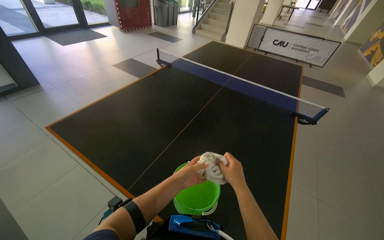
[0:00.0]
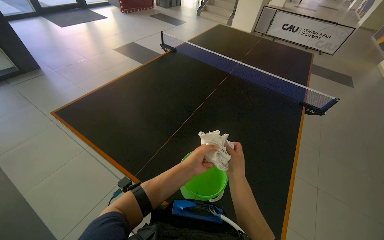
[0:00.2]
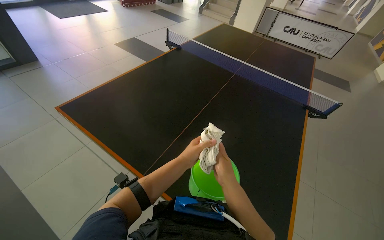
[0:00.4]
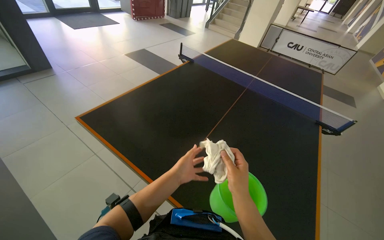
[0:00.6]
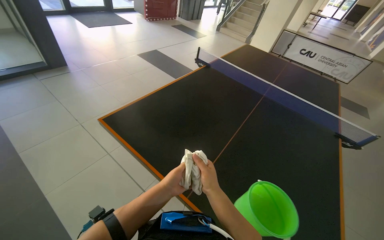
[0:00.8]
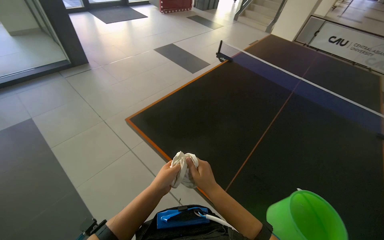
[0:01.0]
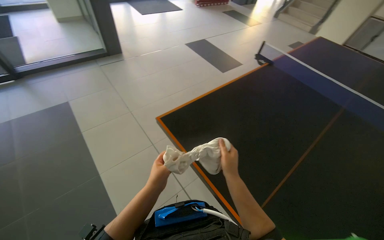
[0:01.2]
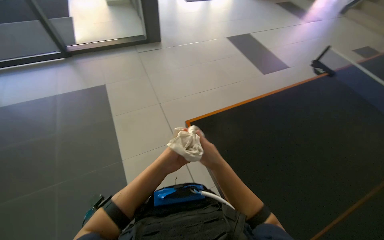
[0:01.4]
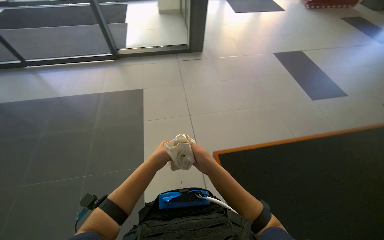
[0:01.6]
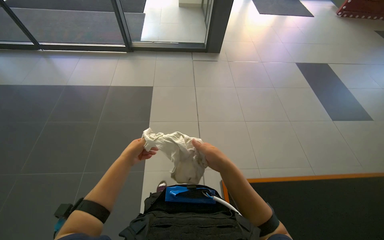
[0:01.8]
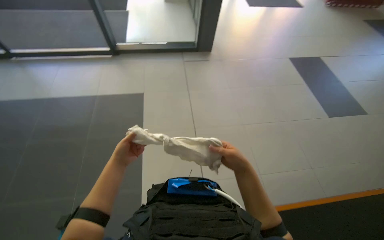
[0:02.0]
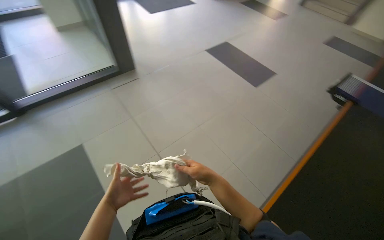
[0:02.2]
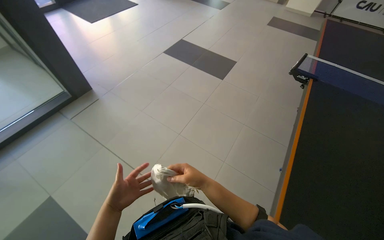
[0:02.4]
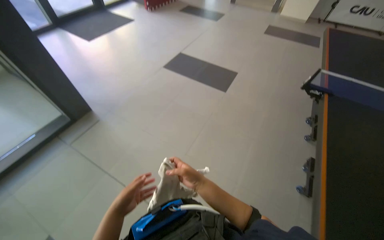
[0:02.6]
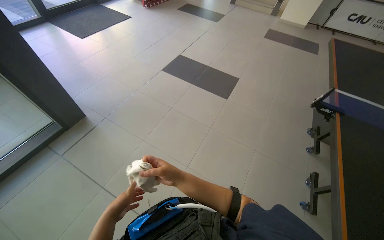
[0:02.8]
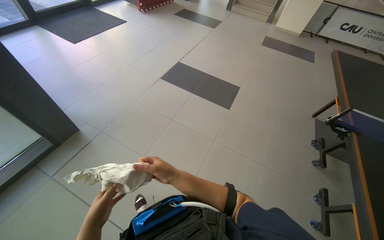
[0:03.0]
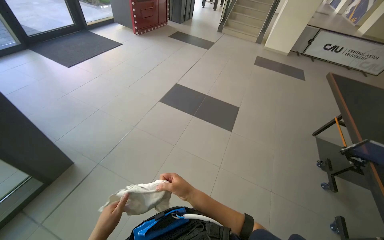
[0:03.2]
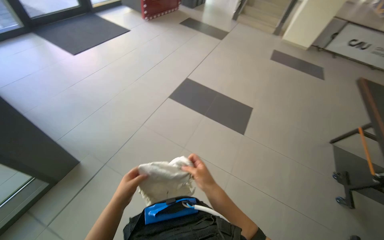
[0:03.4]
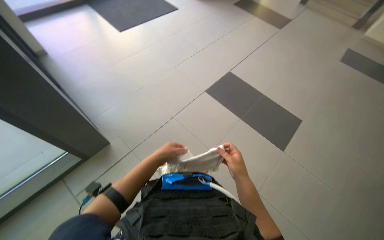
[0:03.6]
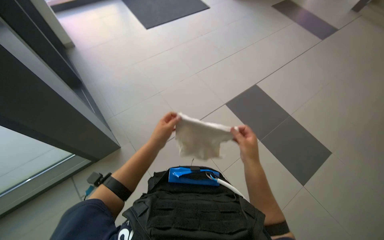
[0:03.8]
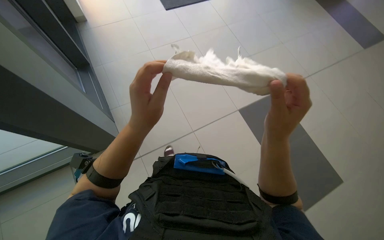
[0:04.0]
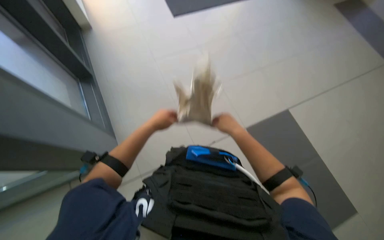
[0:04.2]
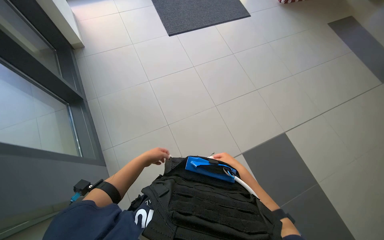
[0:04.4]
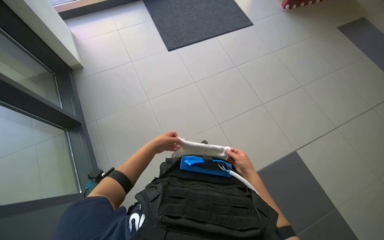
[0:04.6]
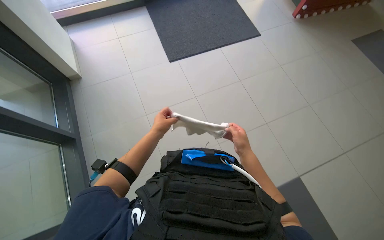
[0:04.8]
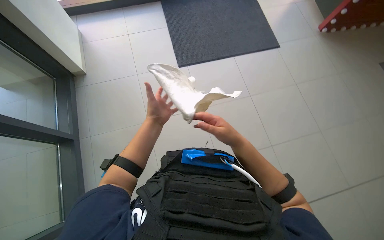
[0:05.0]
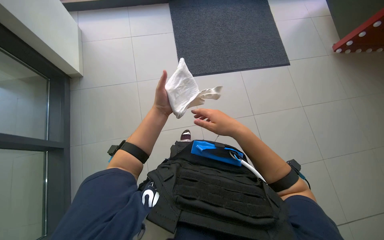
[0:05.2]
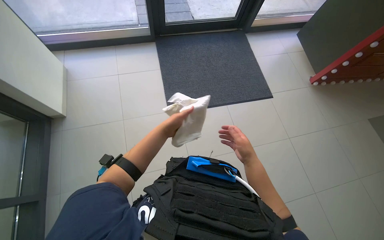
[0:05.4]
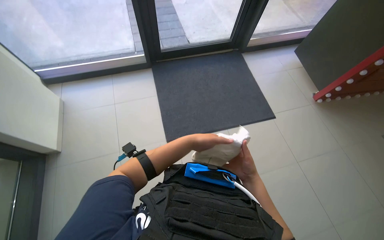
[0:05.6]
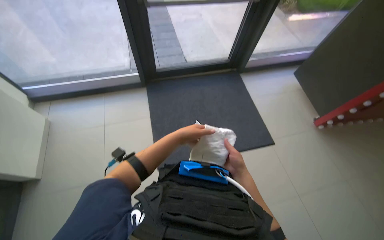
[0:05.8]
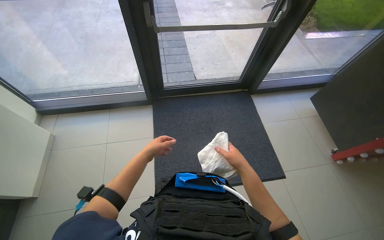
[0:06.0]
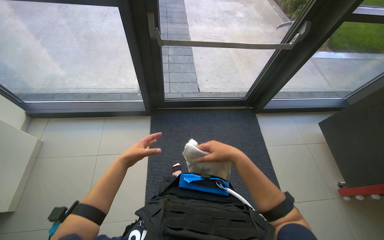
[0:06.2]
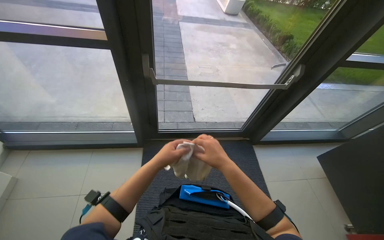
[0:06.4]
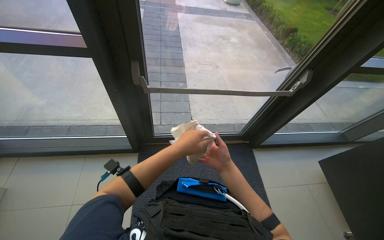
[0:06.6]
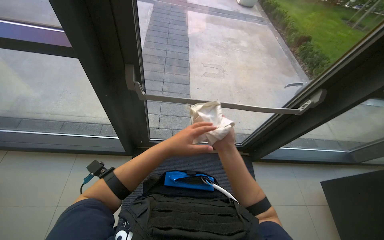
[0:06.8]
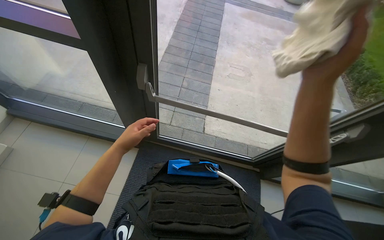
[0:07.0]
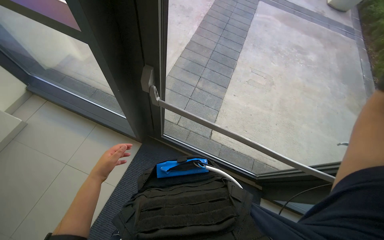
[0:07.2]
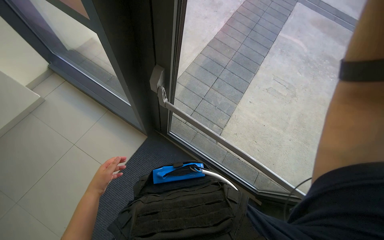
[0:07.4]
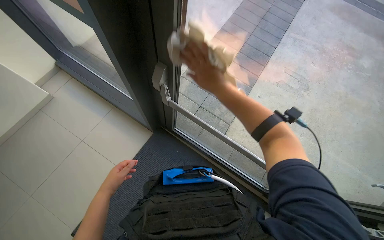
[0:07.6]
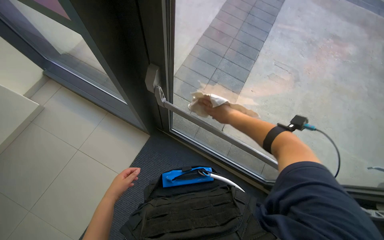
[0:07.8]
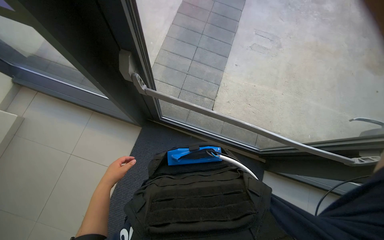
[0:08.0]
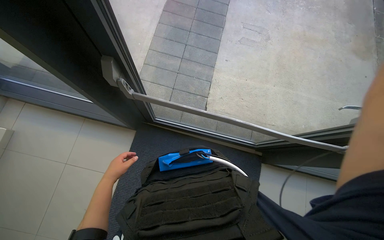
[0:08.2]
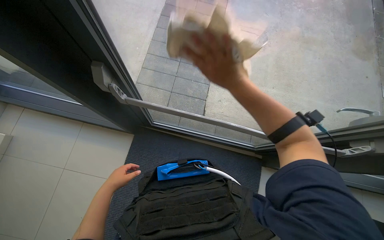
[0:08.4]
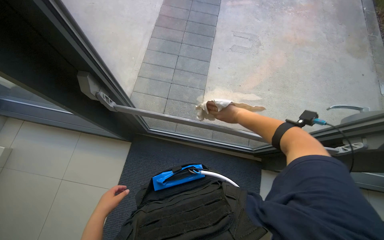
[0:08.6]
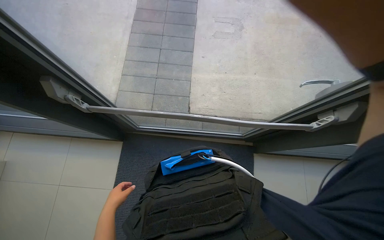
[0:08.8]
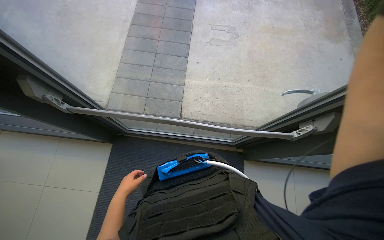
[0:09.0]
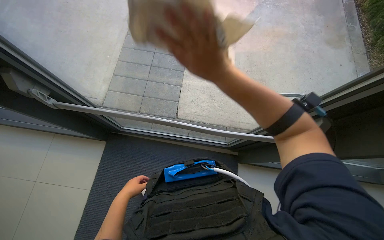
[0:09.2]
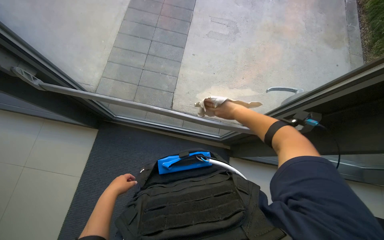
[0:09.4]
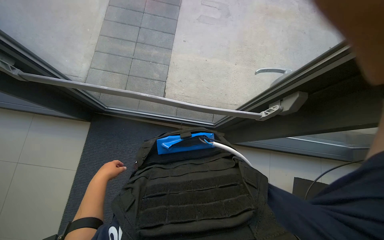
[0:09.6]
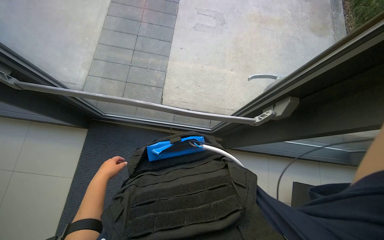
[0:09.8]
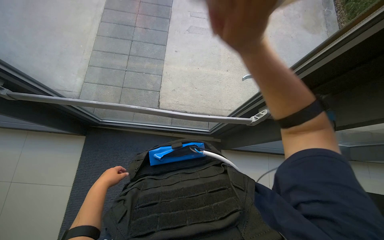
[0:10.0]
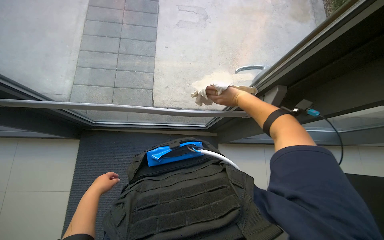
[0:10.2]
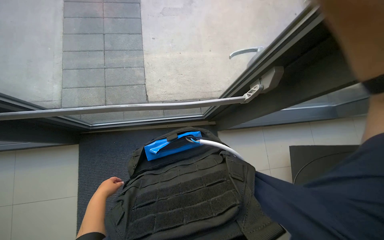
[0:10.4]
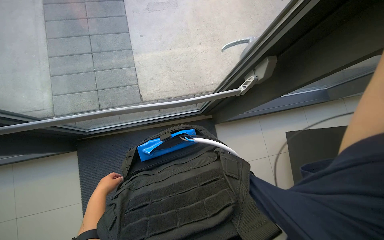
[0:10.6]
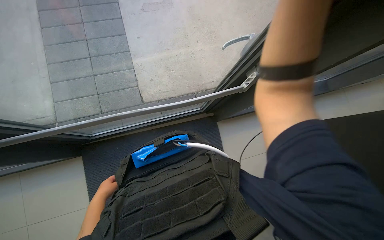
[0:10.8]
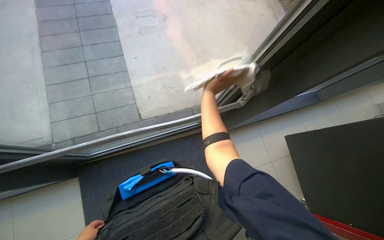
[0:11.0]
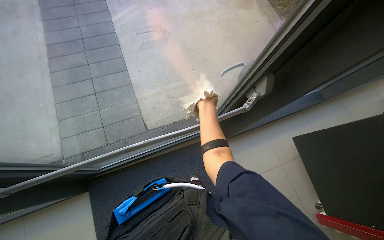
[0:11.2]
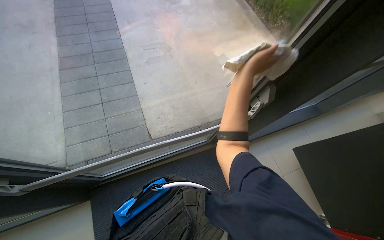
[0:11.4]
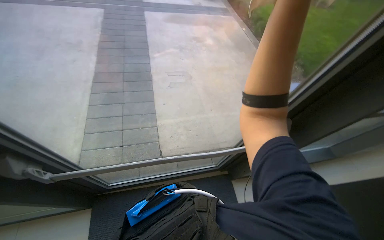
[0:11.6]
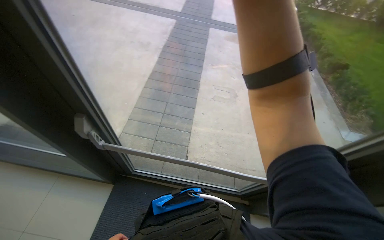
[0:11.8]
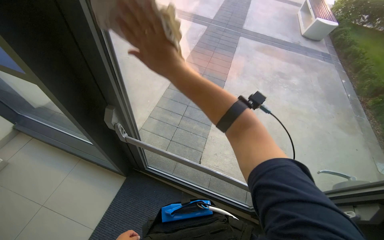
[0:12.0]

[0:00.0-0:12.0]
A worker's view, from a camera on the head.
Job: preparing cleaning supplies.
The whole recording: Preparing cleaning supplies. The worker gathers cleaning cloths, fills a bucket with water and cleaning solutions, and prepares the mop.
0:00.0 to 0:01.6: The camera travels some 70 cm. The wearer's head swings approximately 50 degrees to the left.
0:01.6 to 0:03.0: The camera travels approximately 90 cm. The head rotates some 35 degrees to the right.
0:03.0 to 0:04.4: The wearer moves some 80 cm. The head rotates about 25 degrees to the left.
0:04.4 to 0:06.0: The wearer moves some 60 cm. The wearer looks roughly 15 degrees further upward.
0:06.0 to 0:07.6: The head travels approximately 1 m. The wearer looks about 45 degrees further to the left.
0:07.6 to 0:09.0: The scene turns some 25 degrees counterclockwise in the picture.
0:10.4 to 0:12.0: The wearer's head swings some 30 degrees to the left. The view tilts roughly 25 degrees upward.

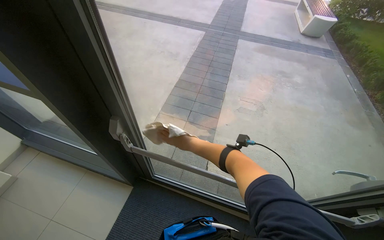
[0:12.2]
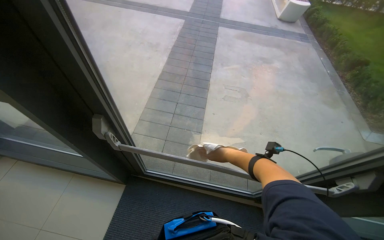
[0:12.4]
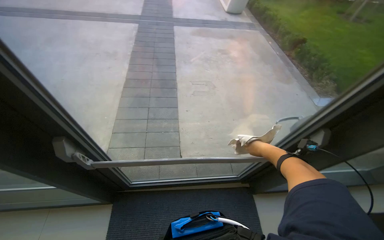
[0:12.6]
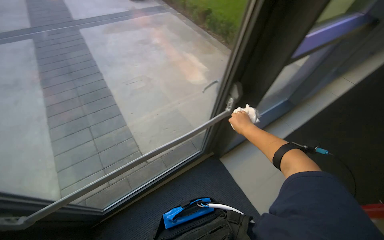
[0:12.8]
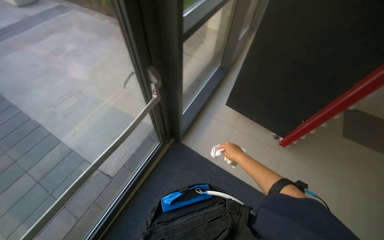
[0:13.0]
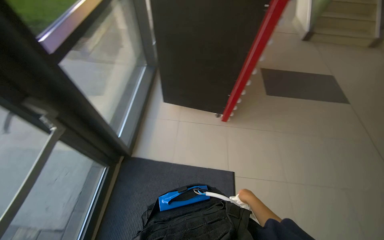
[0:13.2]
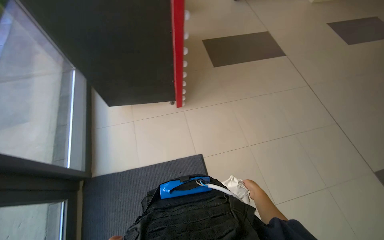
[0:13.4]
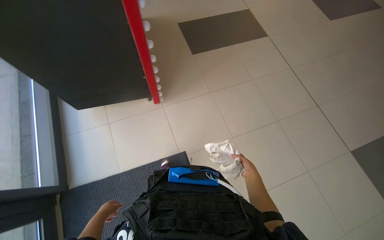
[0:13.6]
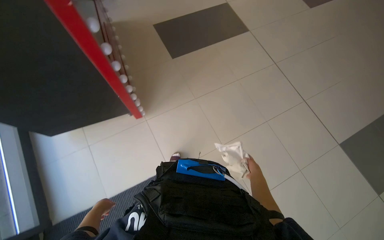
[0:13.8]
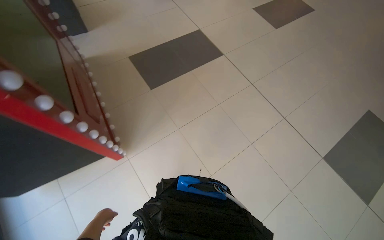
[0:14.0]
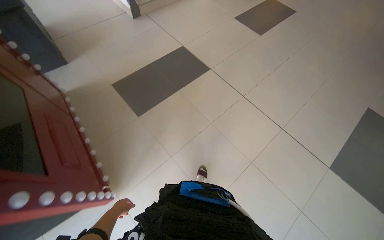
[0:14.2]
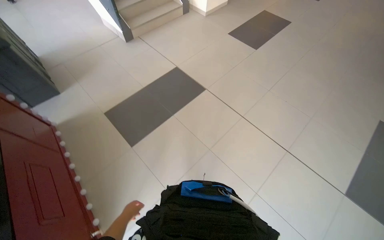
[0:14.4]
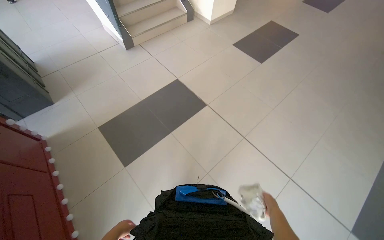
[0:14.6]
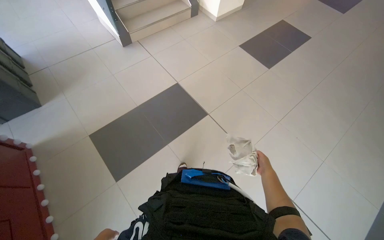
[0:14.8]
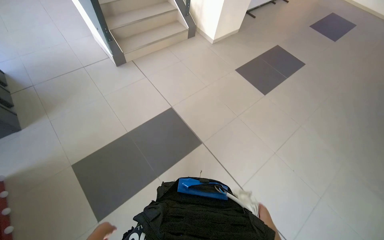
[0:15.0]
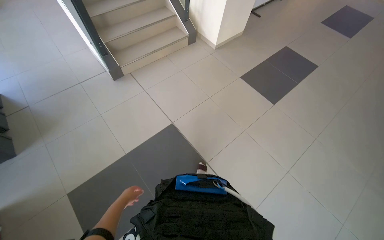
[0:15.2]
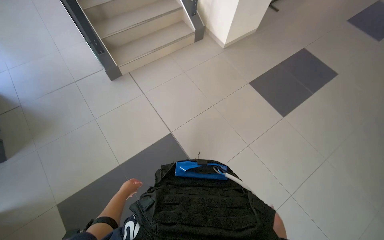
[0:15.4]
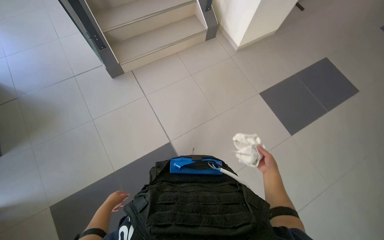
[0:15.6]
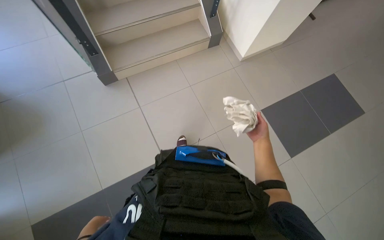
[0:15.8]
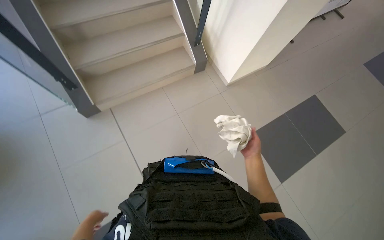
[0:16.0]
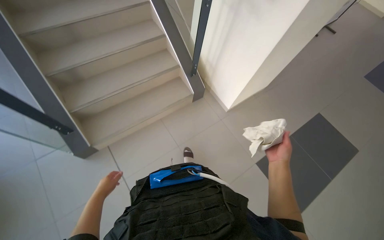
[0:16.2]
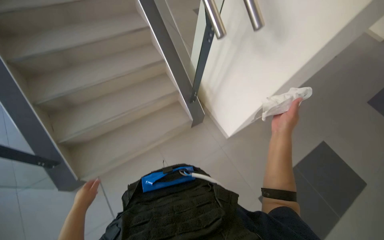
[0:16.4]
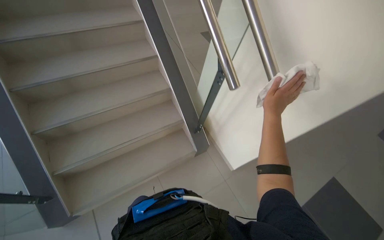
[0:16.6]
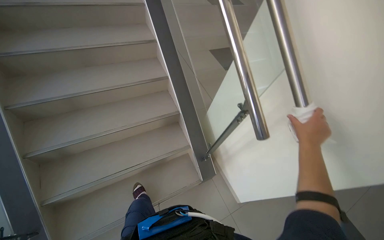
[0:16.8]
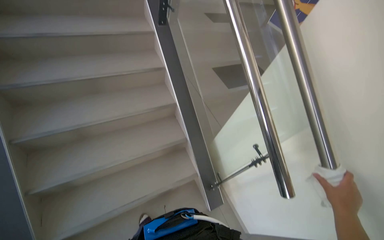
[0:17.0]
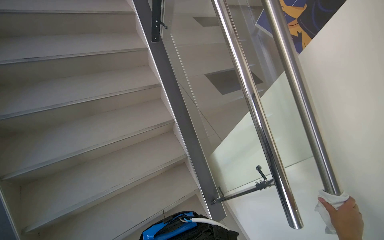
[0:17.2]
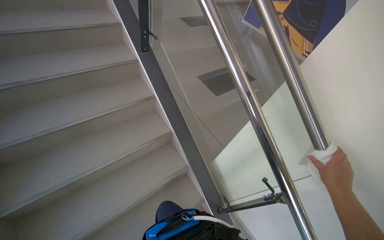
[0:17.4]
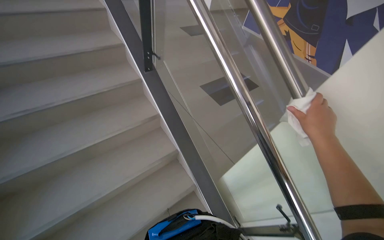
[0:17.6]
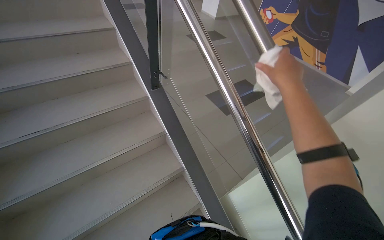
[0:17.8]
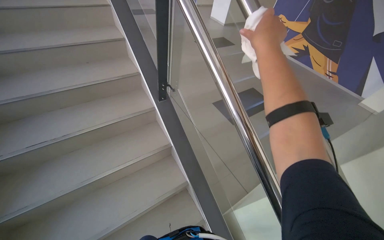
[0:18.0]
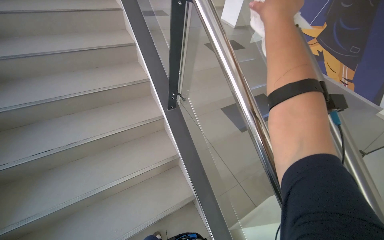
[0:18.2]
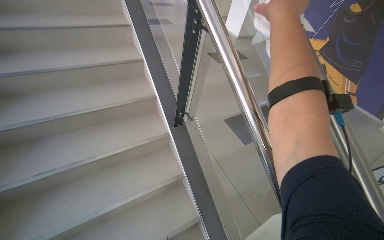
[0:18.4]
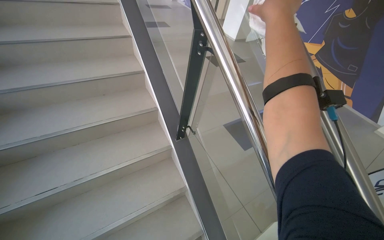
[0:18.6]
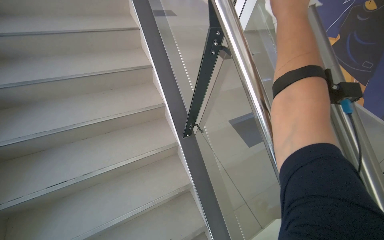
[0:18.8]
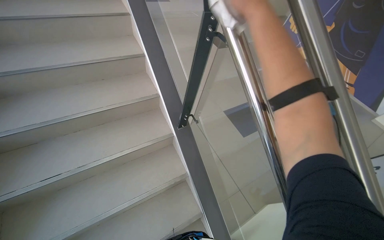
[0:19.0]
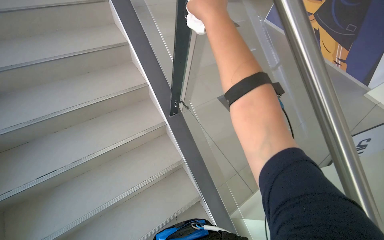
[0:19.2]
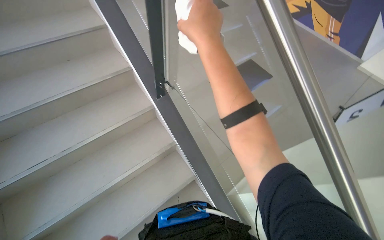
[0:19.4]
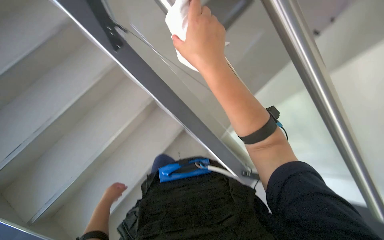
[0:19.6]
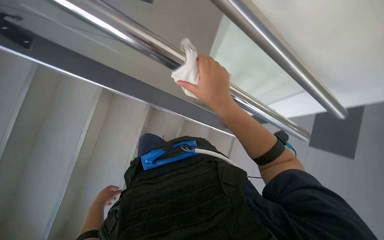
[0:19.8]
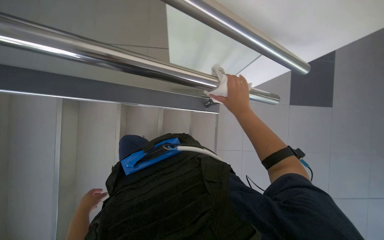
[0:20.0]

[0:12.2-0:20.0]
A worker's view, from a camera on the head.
Job: preparing cleaning supplies.
The whole recording: Preparing cleaning supplies. The worker gathers cleaning cloths, fills a bucket with water and cleaning solutions, and prepares the mop.
0:12.2 to 0:13.8: The head travels roughly 70 cm. The head rotates approximately 110 degrees to the right.
0:16.8 to 0:18.4: The head travels roughly 1 m.
0:18.4 to 0:20.0: The view tilts approximately 25 degrees downward. The right hand is displaced down the picture and farther from the camera by about 60 cm.
